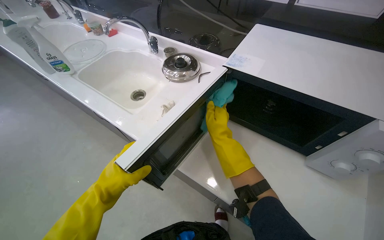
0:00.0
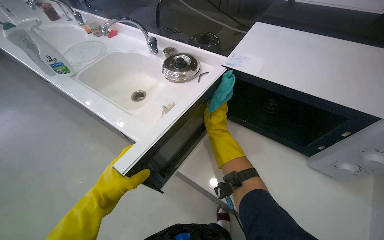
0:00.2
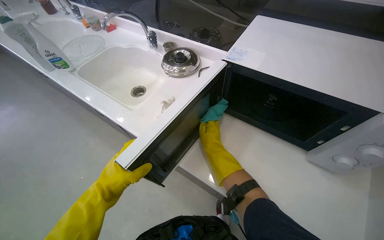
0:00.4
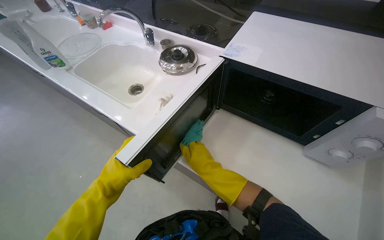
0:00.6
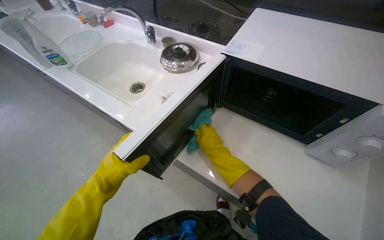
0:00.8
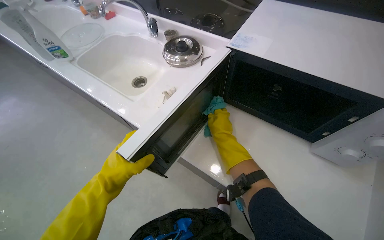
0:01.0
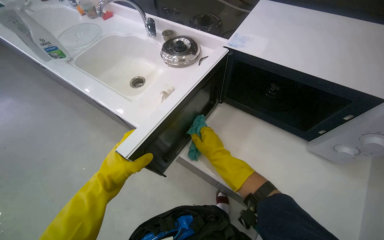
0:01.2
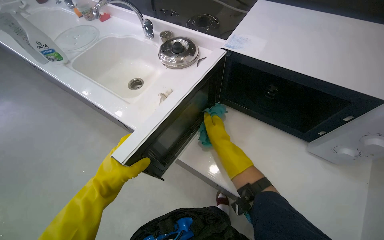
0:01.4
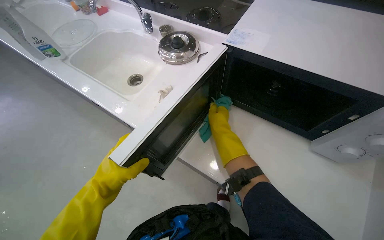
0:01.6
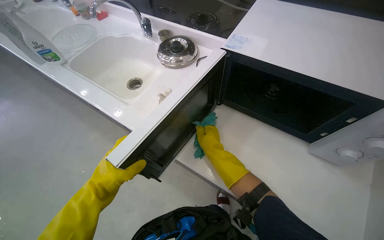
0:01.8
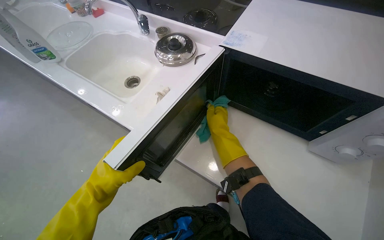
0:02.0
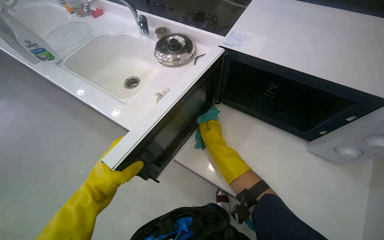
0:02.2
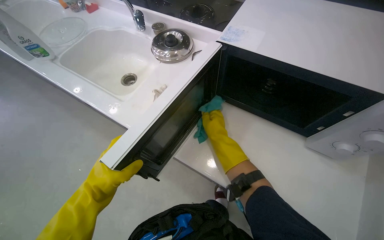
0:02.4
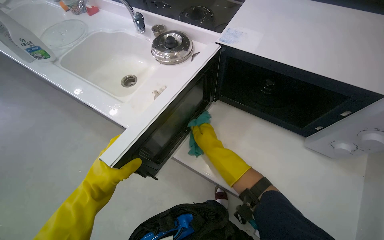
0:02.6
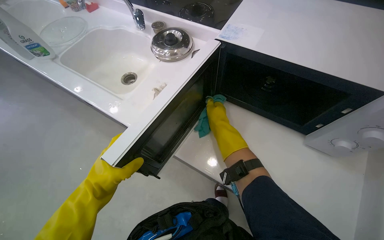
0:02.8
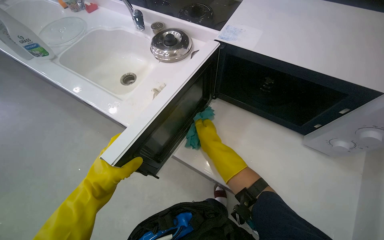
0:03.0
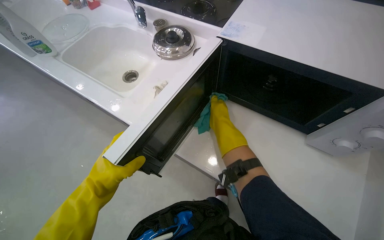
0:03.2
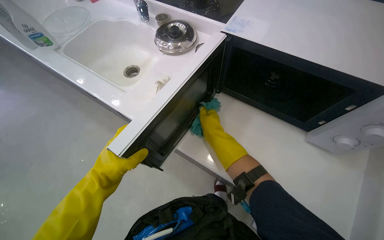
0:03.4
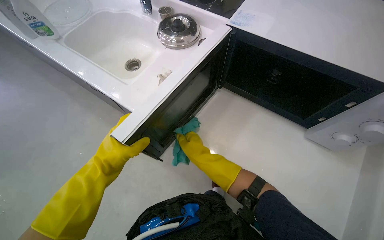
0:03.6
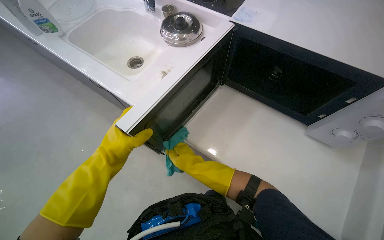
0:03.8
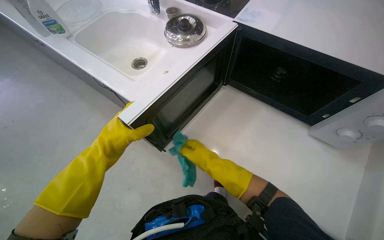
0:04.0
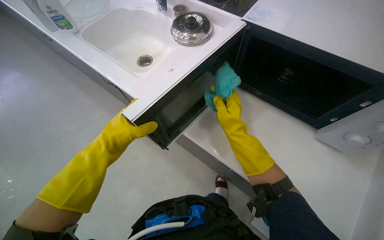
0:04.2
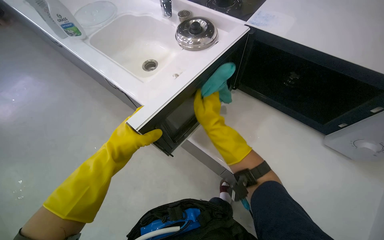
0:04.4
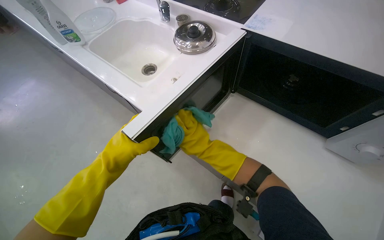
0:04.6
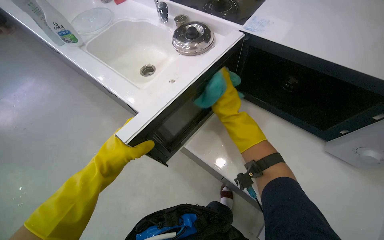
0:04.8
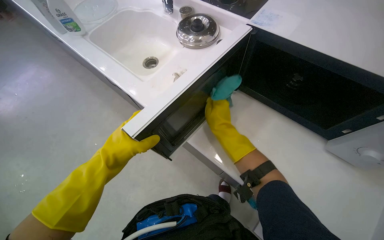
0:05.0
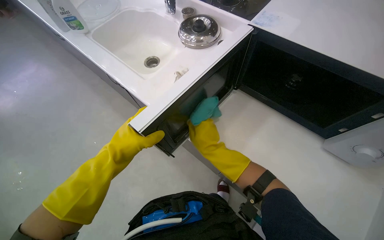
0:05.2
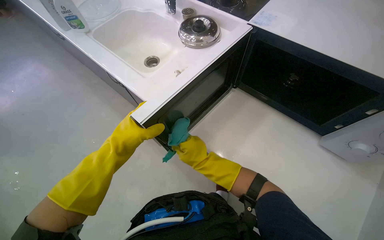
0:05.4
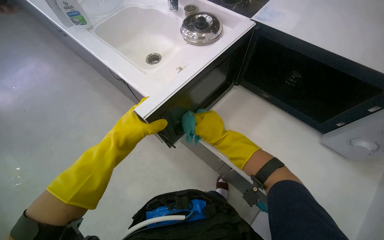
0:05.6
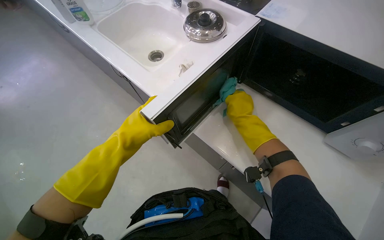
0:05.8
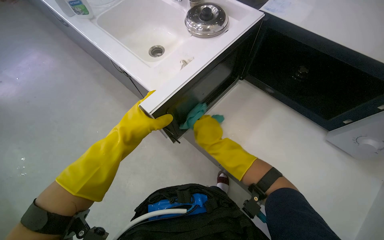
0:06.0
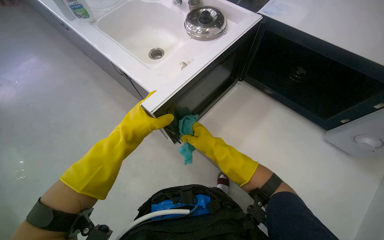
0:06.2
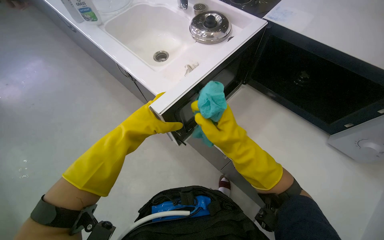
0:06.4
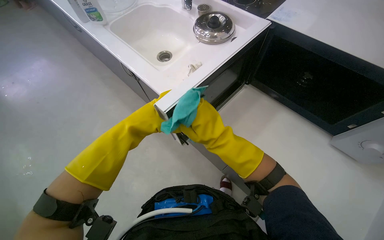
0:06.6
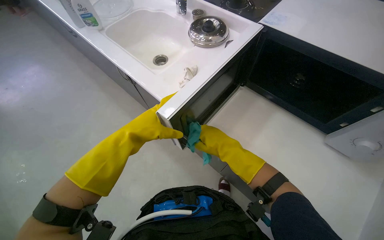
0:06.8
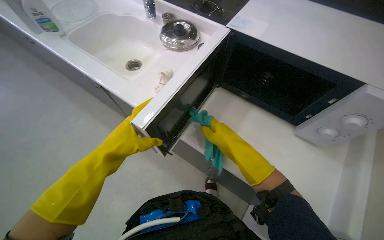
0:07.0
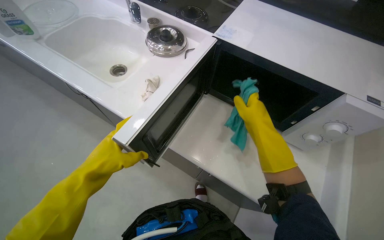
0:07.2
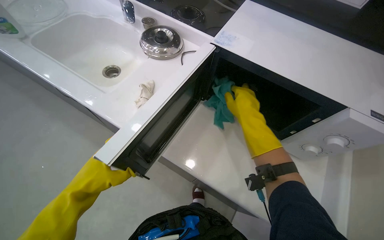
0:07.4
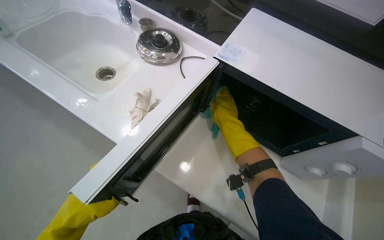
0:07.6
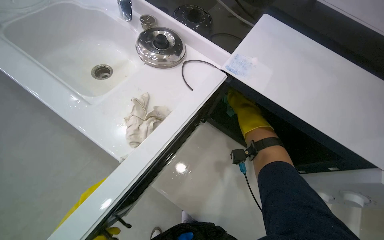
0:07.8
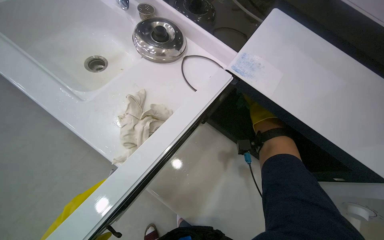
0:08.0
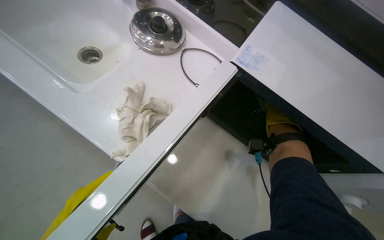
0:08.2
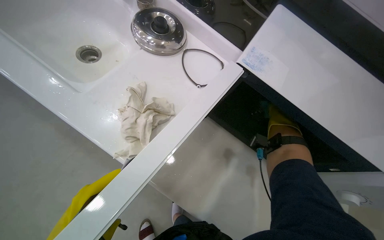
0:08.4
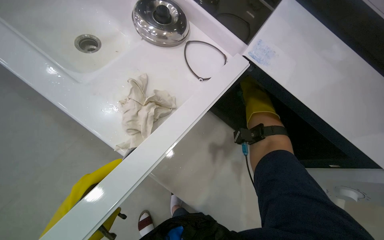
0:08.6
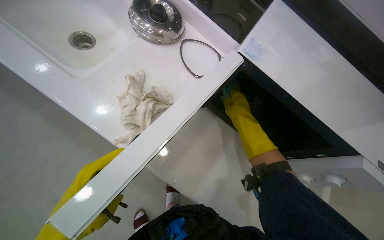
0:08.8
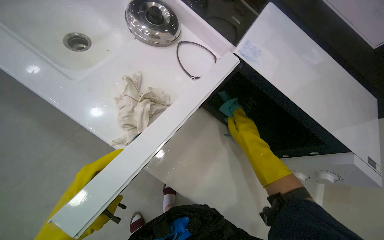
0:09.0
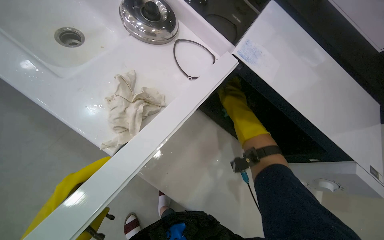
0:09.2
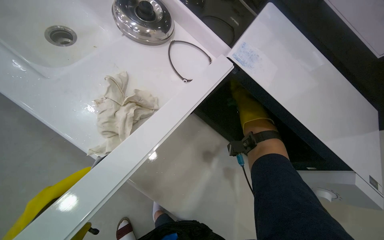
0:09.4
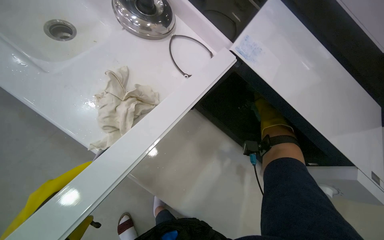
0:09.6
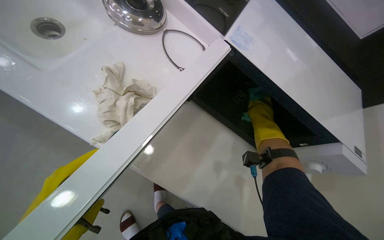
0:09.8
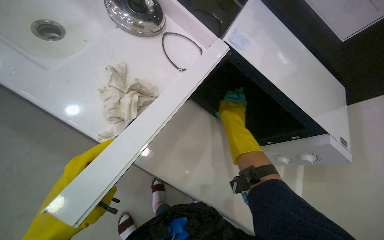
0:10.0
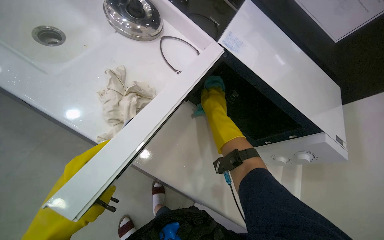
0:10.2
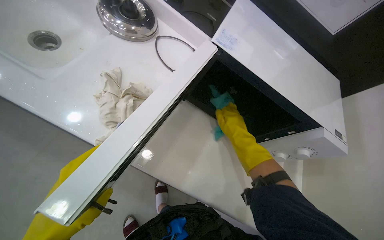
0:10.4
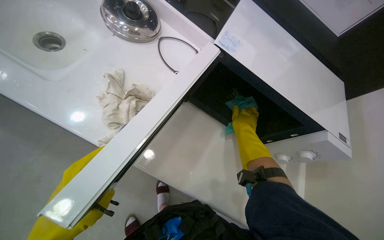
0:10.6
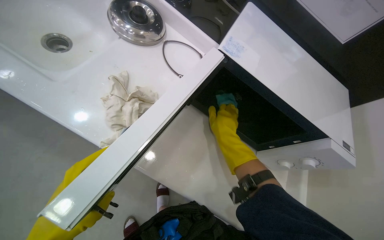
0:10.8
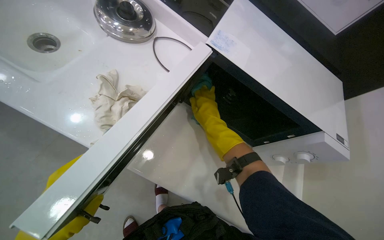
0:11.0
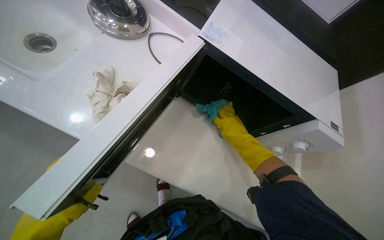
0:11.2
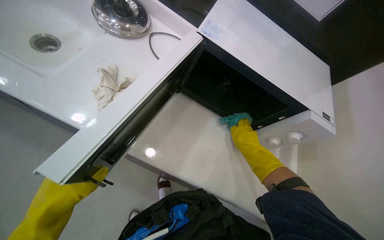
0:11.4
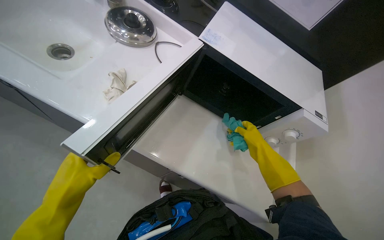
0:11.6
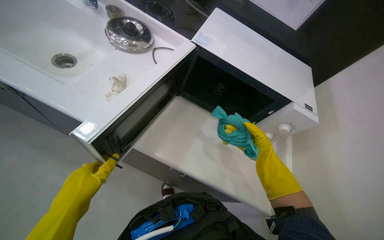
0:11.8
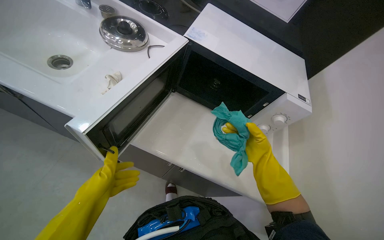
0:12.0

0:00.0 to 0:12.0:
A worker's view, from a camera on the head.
Job: cleaning kitchen.
The whole recording: Cleaning microwave. The worker wipes the inside and outside surfaces of the microwave with a cloth.
0:00.0 to 0:01.6: The right hand travels down the picture and back again, approximately 10 cm each way.
0:04.4 to 0:06.0: The right hand goes up and down the picture, approximately 15 cm each way, reversing 4 times.
0:06.0 to 0:07.6: The right hand is displaced up the picture and nearer to the camera by roughly 25 cm.
0:10.4 to 0:12.0: The right hand travels down the picture and to the right by approximately 25 cm.

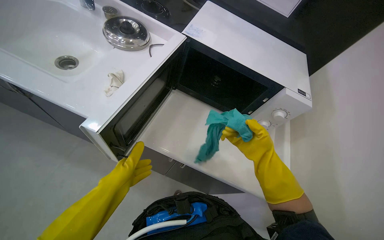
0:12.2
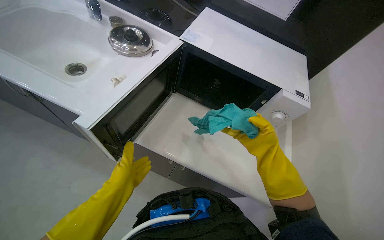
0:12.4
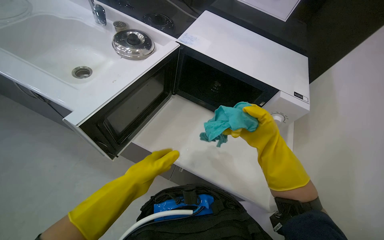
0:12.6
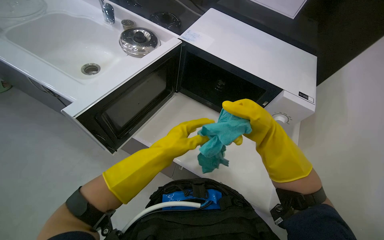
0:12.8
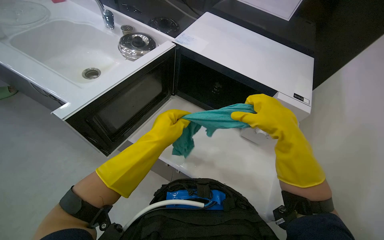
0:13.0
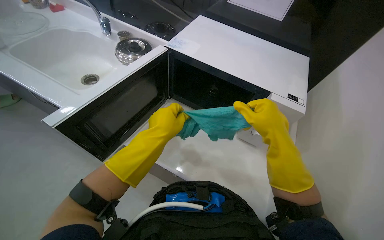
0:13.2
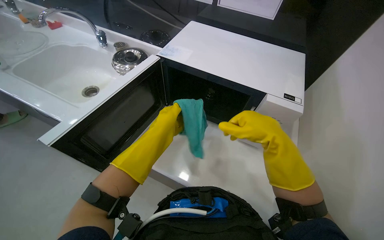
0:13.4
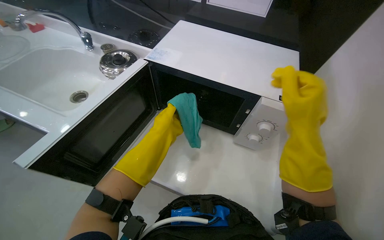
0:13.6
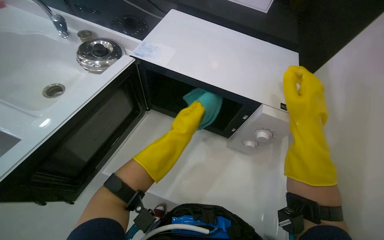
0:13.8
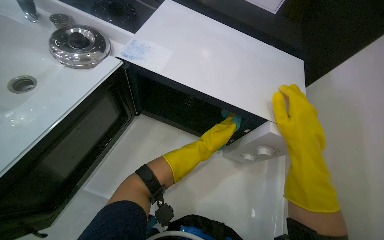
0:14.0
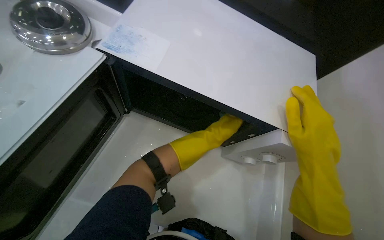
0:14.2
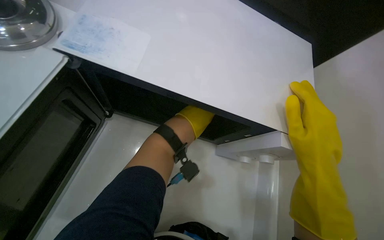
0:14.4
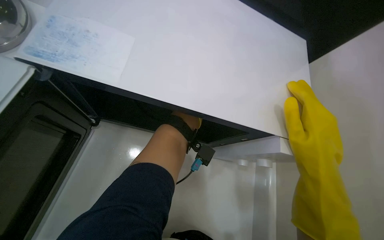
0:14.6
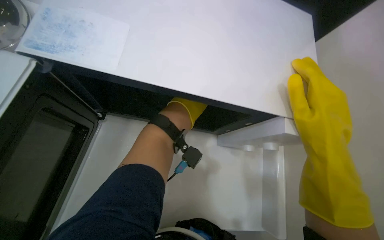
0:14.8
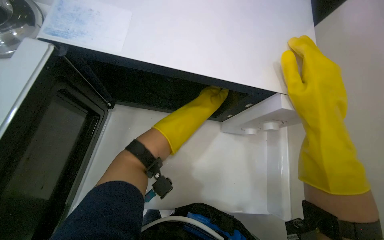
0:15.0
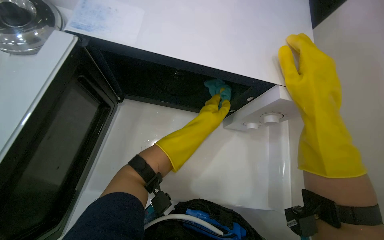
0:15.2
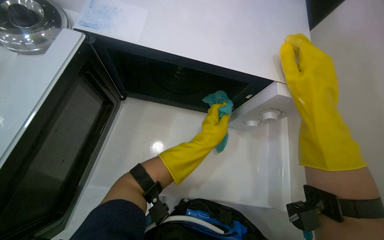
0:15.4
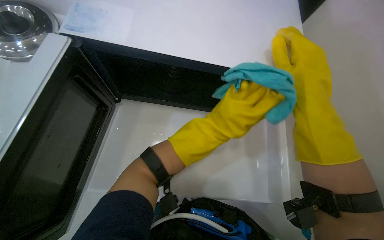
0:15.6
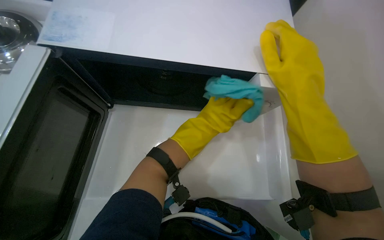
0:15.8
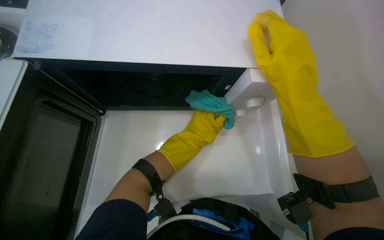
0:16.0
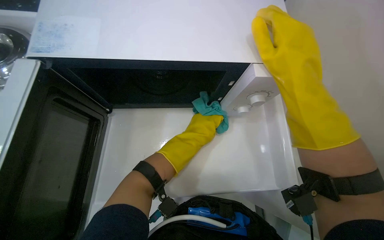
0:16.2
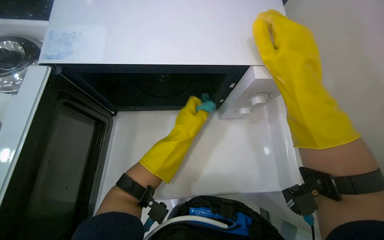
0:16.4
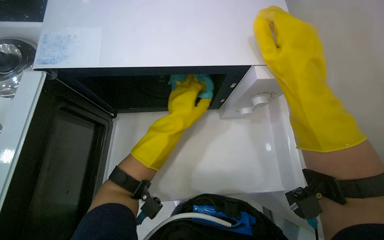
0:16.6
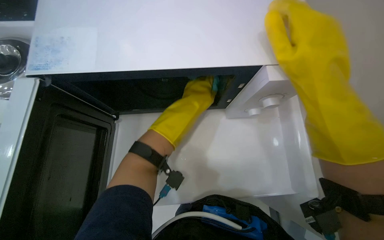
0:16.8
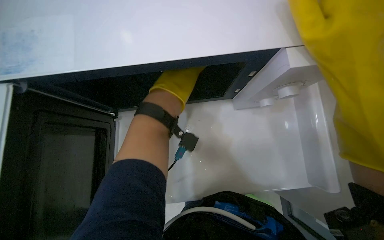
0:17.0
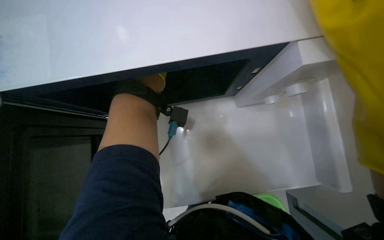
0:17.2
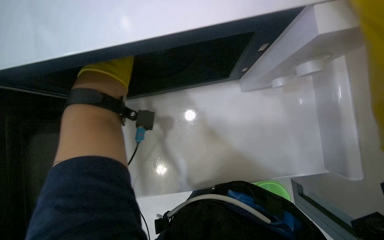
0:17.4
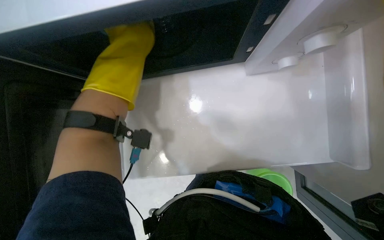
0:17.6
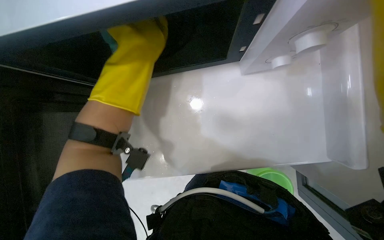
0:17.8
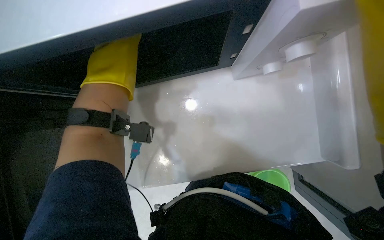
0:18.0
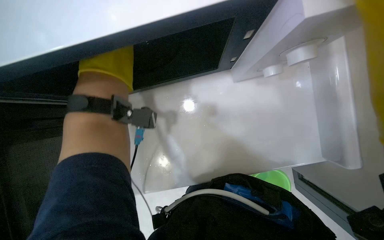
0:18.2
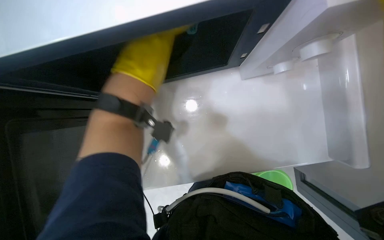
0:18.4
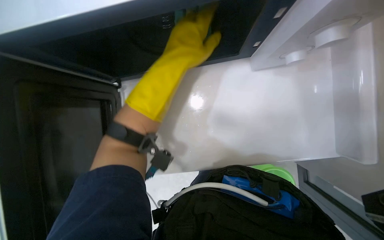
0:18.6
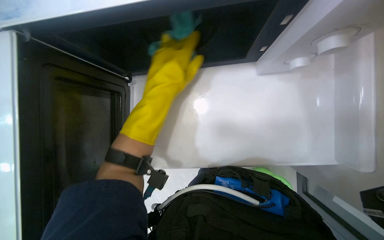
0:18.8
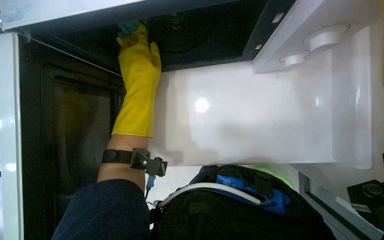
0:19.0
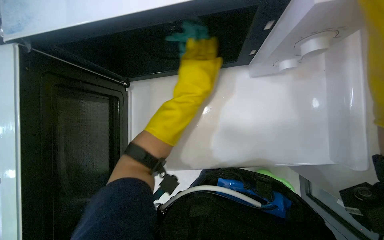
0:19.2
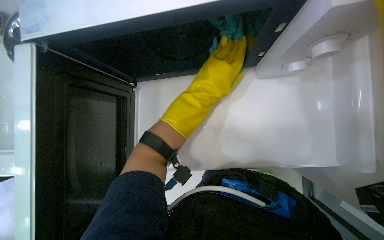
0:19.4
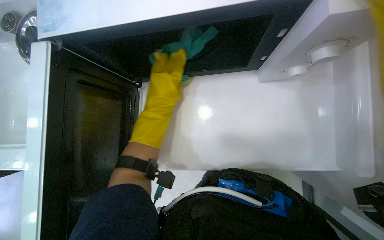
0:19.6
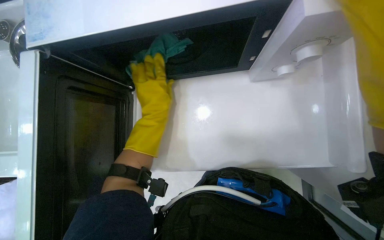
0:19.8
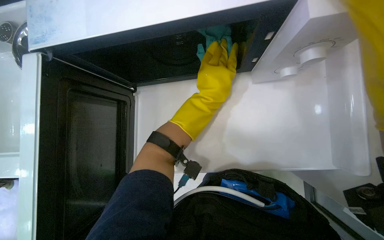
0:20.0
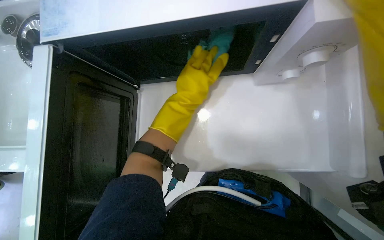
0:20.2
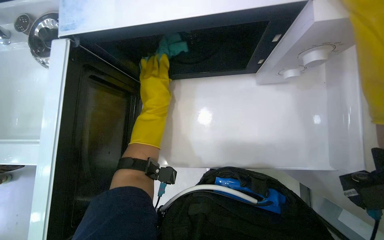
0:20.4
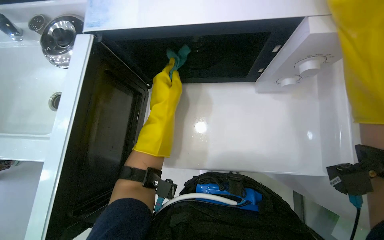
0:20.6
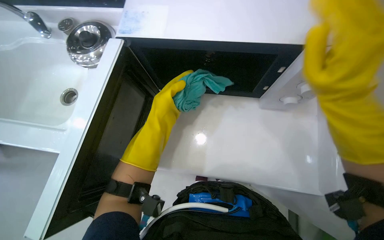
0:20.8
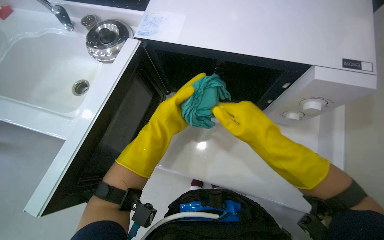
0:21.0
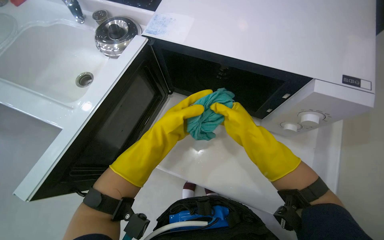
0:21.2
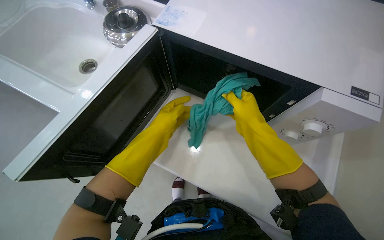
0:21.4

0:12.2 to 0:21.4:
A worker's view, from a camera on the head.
Job: cleaning kitchen.
The whole recording: Cleaning microwave. The worker wipes the inside and outside surfaces of the microwave with a cloth.
0:12.2 to 0:13.8: The right hand goes roughly 20 cm nearer to the camera and up the picture. The left hand heads up the picture and to the right, covering about 25 cm.
0:13.8 to 0:15.2: The wearer looks approximately 15 degrees further downward.
0:15.2 to 0:16.8: The left hand heads nearer to the camera, covering about 10 cm, and goes to the right and returns, roughly 10 cm each way.
0:16.8 to 0:18.4: The camera pitches downward, by approximately 15 degrees.
0:19.8 to 0:21.4: The scene turns some 35 degrees clockwise in the picture.
